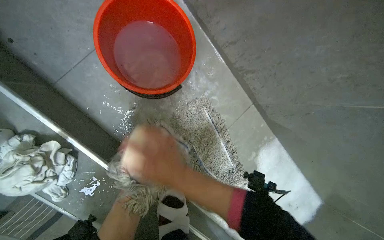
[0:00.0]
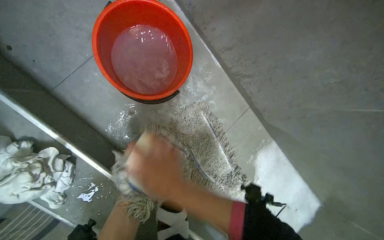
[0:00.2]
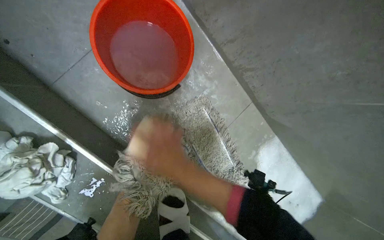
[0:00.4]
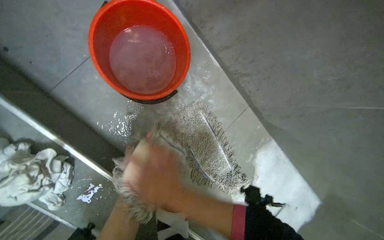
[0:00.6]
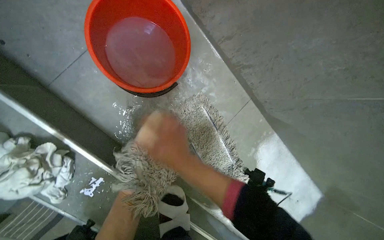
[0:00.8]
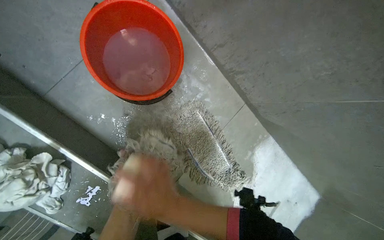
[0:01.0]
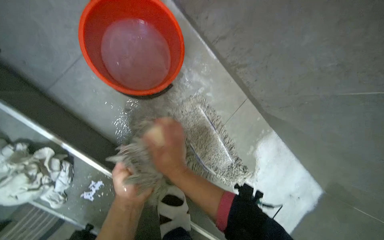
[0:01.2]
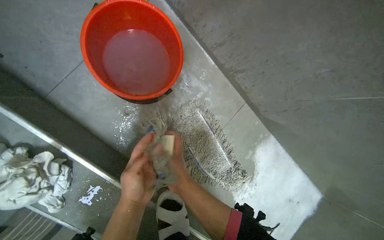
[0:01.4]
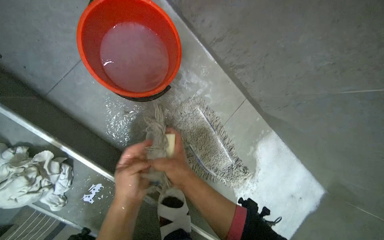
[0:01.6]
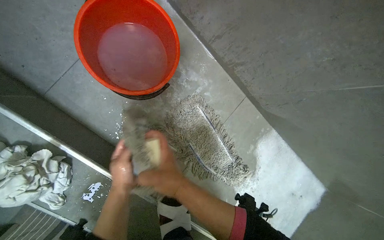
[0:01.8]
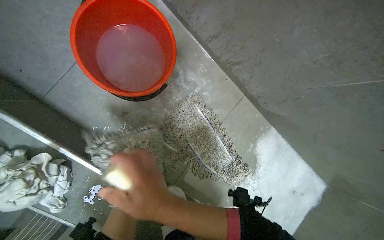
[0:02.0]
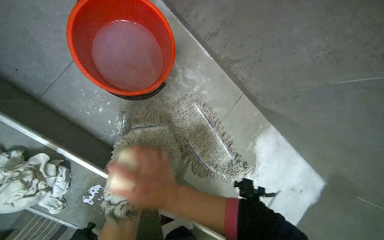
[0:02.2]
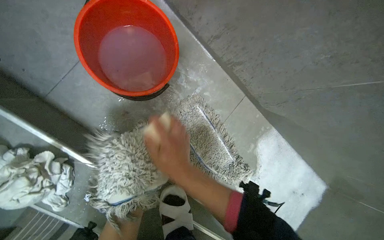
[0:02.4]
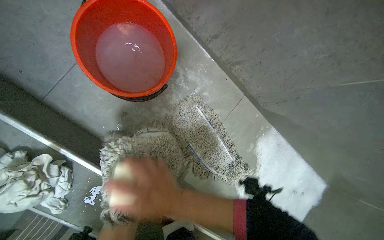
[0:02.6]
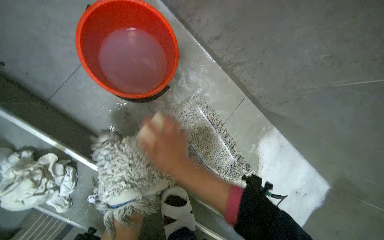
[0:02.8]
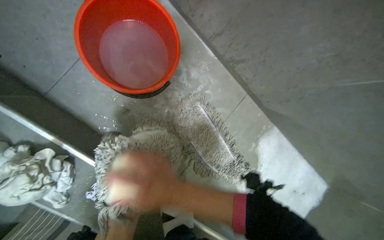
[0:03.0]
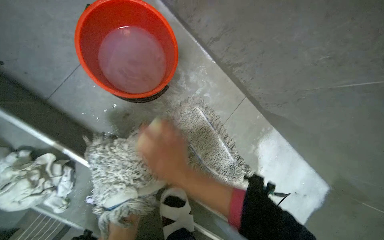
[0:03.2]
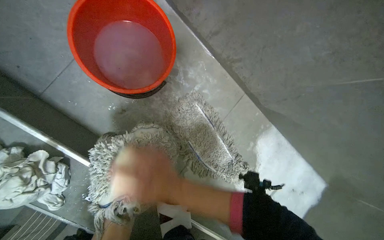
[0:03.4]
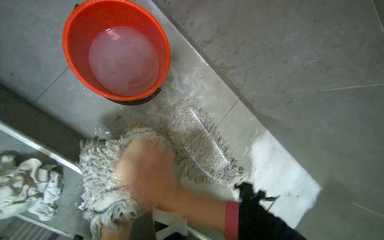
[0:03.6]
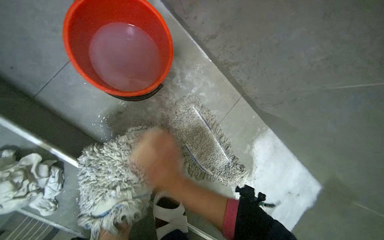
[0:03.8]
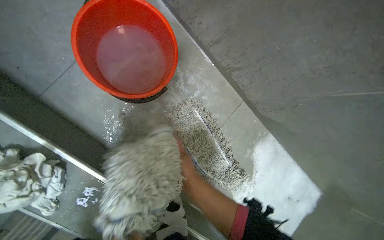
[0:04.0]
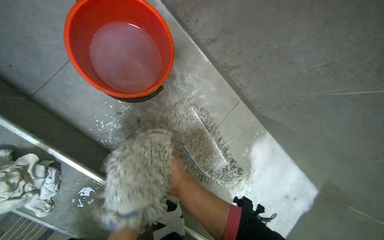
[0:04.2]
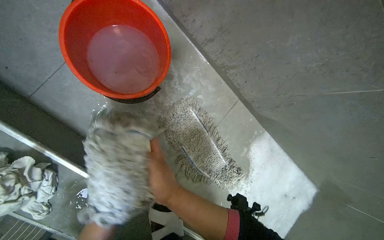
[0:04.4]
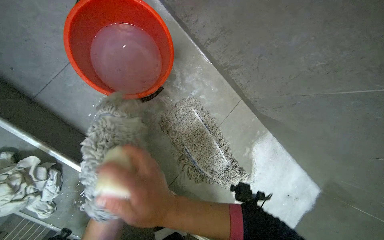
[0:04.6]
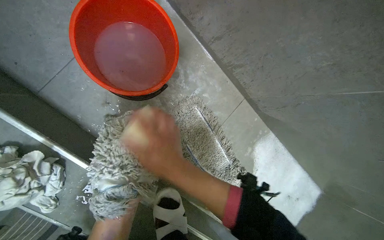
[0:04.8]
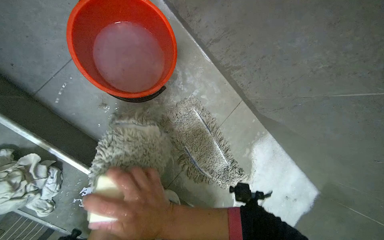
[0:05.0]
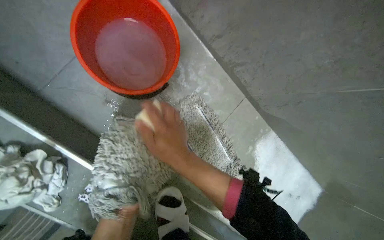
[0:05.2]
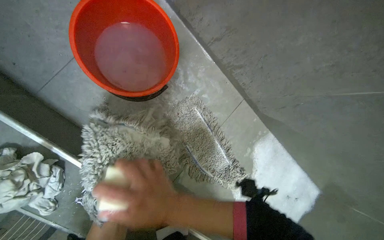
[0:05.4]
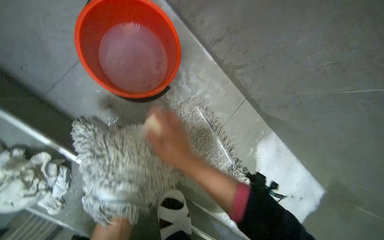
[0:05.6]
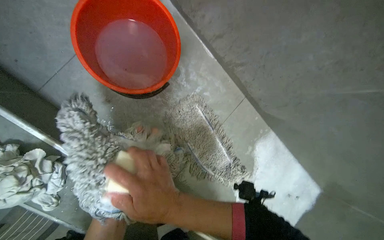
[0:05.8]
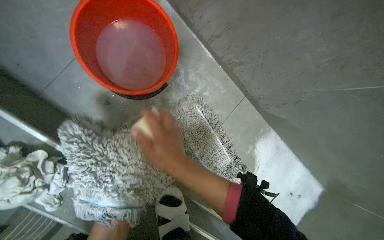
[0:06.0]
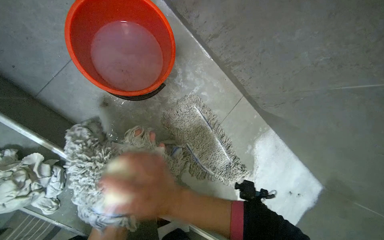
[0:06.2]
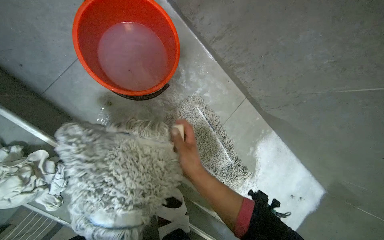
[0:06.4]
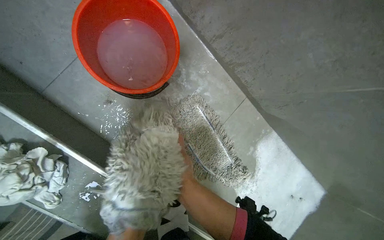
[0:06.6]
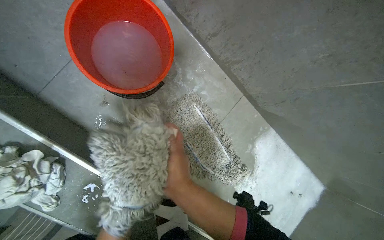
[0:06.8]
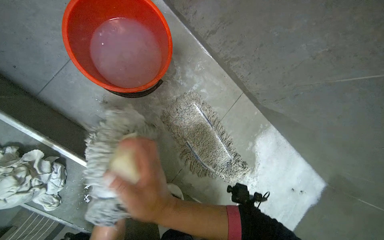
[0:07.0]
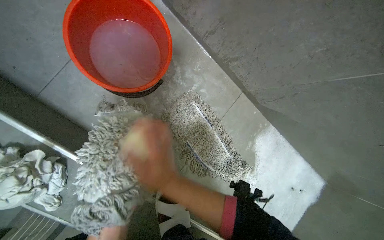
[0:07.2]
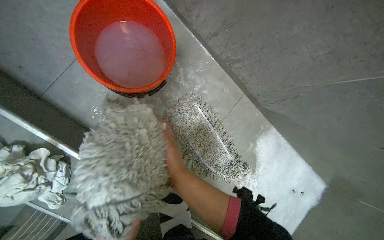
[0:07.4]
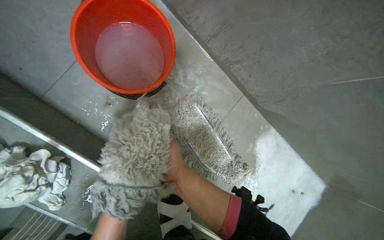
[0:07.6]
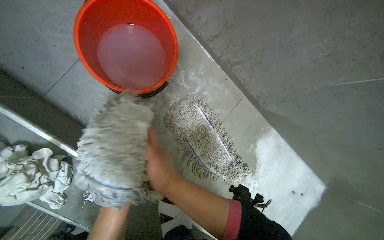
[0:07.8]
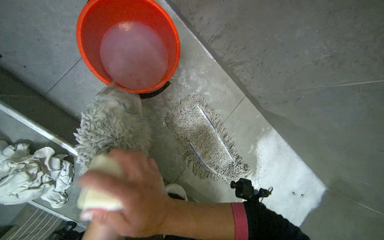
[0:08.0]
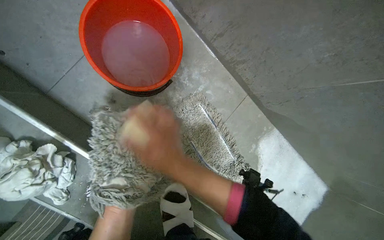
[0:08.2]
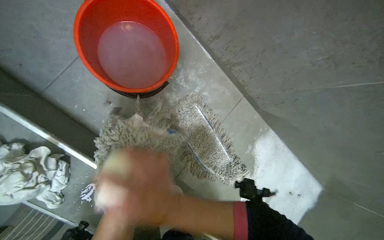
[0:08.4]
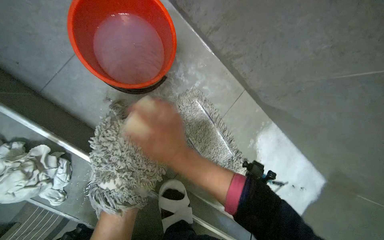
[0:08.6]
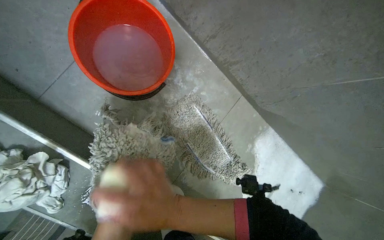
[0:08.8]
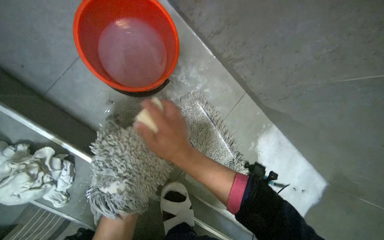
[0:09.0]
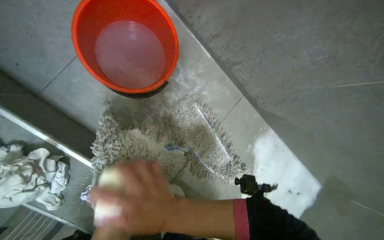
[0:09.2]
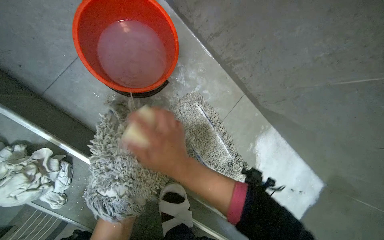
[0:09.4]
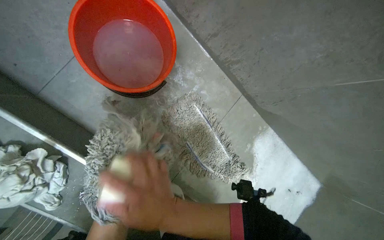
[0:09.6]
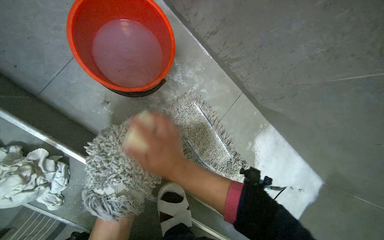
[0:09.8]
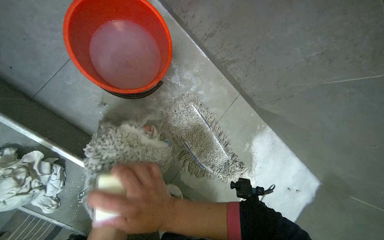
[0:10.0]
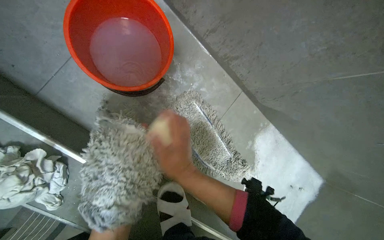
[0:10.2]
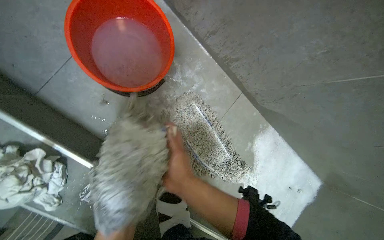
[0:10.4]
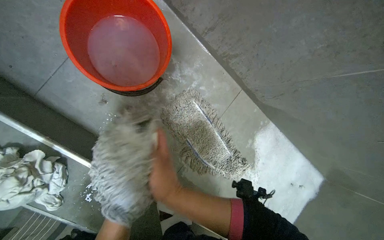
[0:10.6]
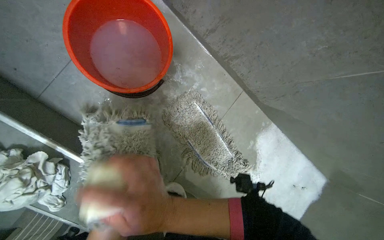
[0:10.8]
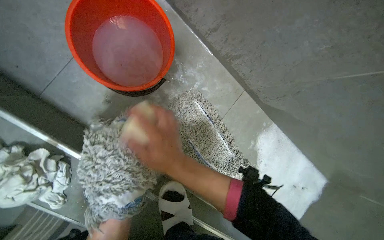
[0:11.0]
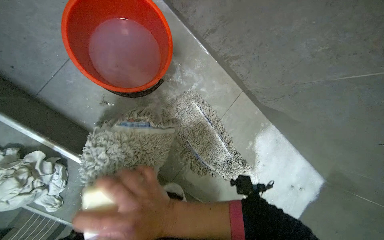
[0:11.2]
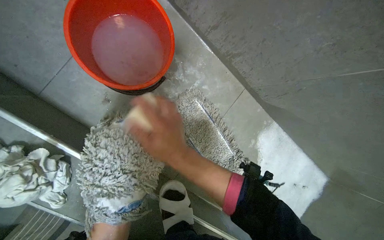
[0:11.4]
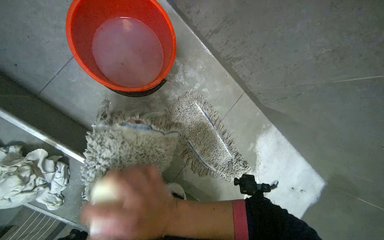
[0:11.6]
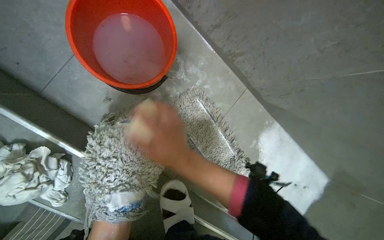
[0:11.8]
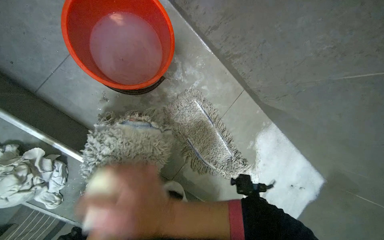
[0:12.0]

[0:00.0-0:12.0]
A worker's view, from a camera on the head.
Job: preparing cleaning supplies.
The whole recording: Cleaning flat mop head with soap. The worker scrubs a flat mop head with a bar of soap and rinses it in a bucket.
0:03.0 to 0:04.4: The right hand travels farther from the camera and back again, about 15 cm each way.

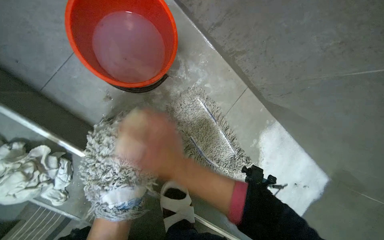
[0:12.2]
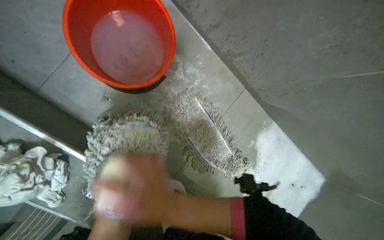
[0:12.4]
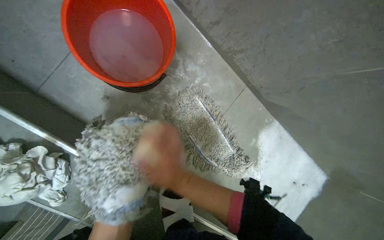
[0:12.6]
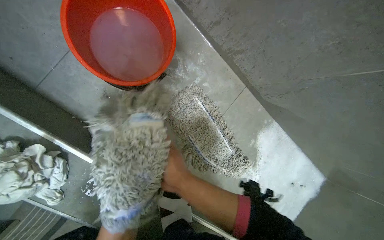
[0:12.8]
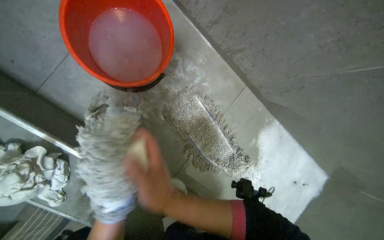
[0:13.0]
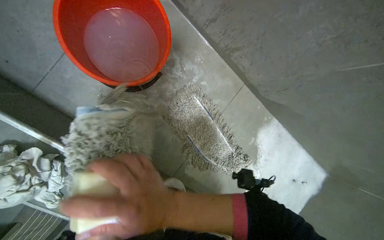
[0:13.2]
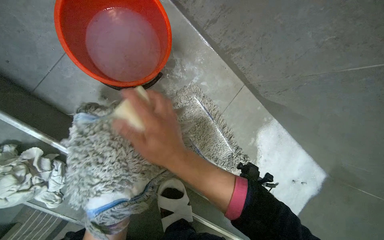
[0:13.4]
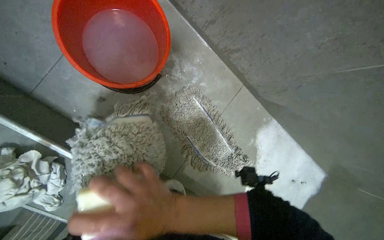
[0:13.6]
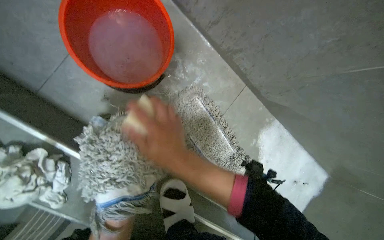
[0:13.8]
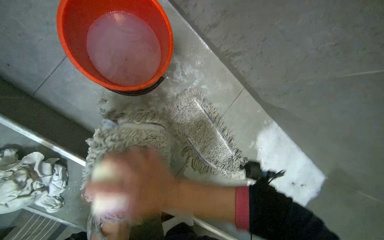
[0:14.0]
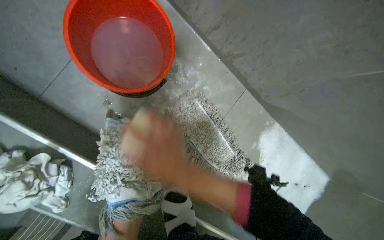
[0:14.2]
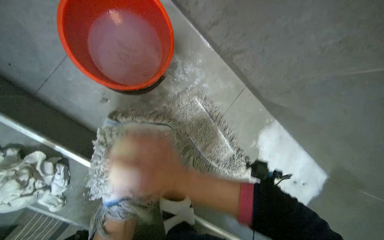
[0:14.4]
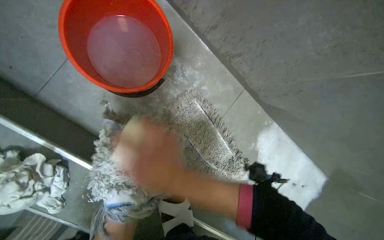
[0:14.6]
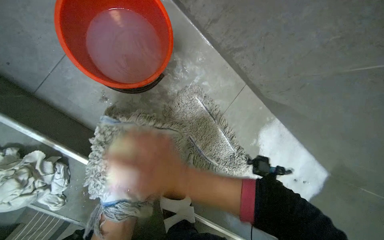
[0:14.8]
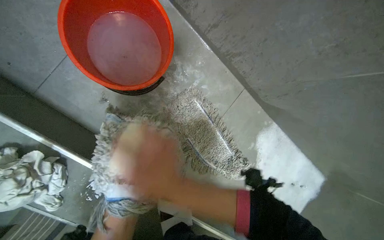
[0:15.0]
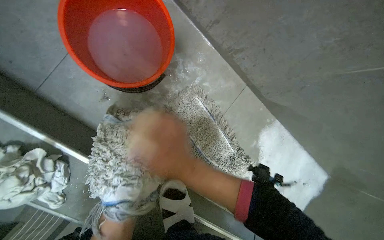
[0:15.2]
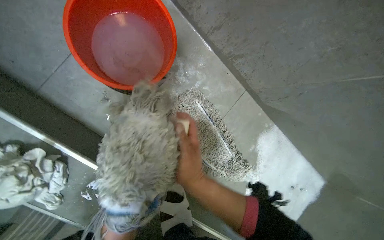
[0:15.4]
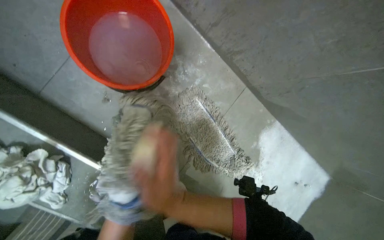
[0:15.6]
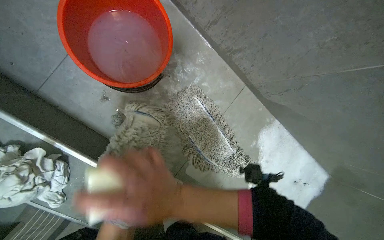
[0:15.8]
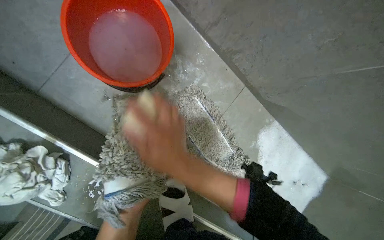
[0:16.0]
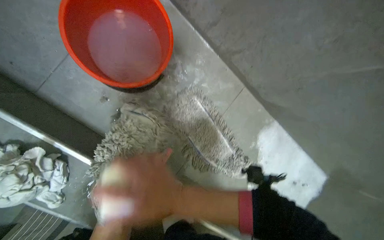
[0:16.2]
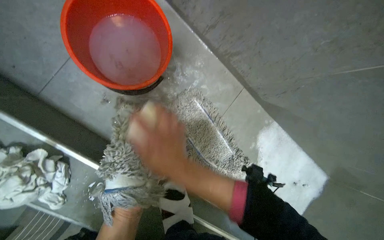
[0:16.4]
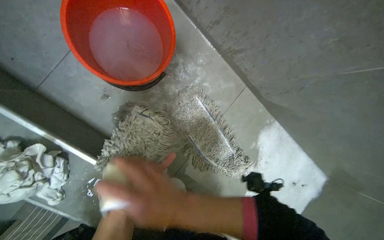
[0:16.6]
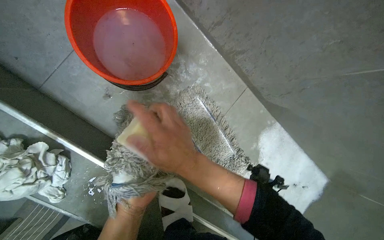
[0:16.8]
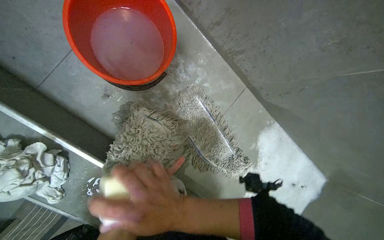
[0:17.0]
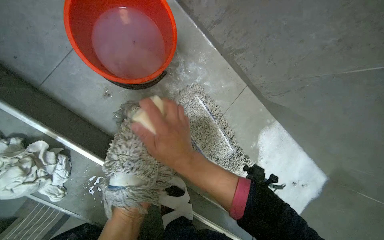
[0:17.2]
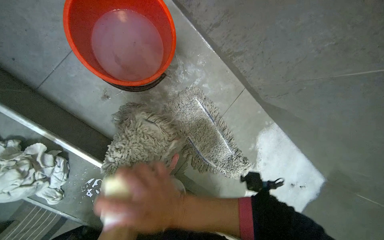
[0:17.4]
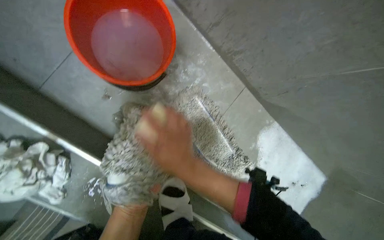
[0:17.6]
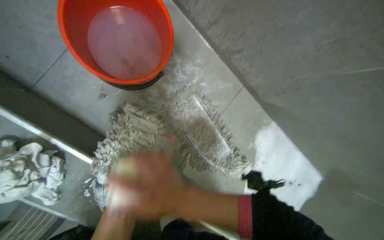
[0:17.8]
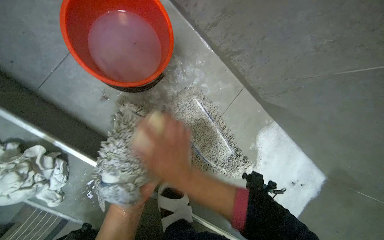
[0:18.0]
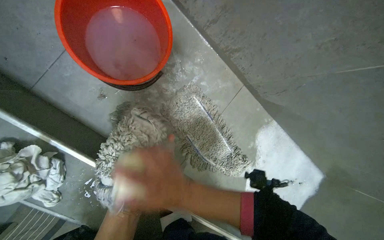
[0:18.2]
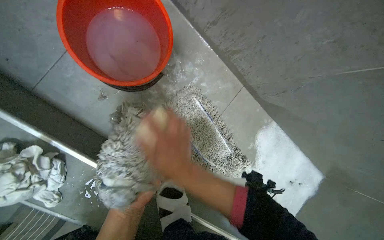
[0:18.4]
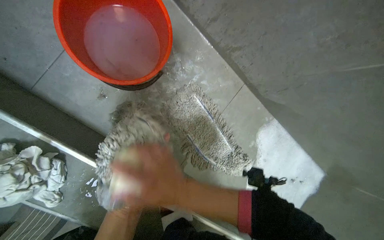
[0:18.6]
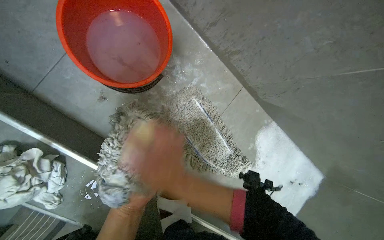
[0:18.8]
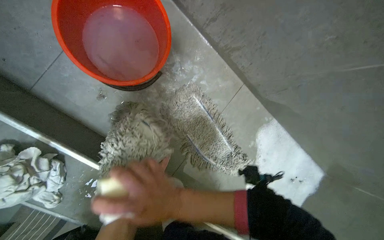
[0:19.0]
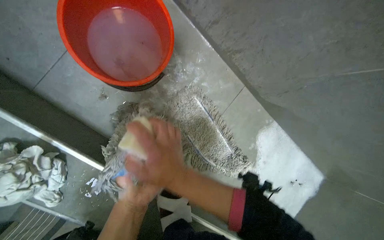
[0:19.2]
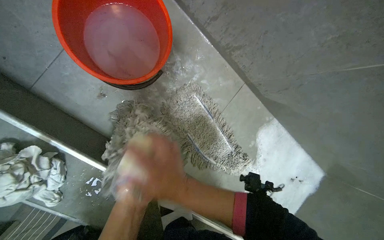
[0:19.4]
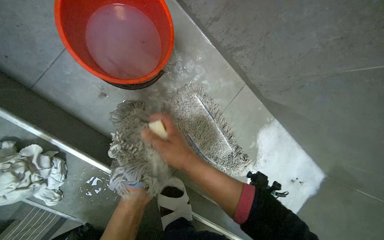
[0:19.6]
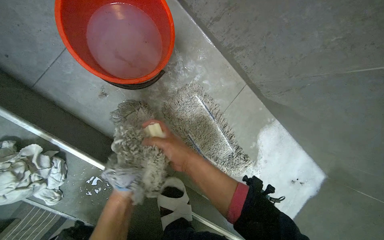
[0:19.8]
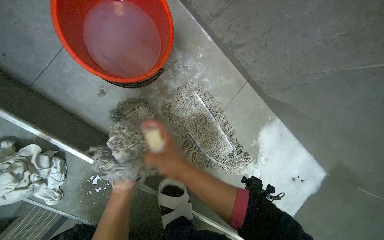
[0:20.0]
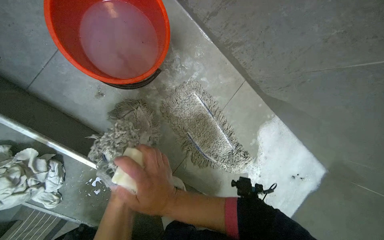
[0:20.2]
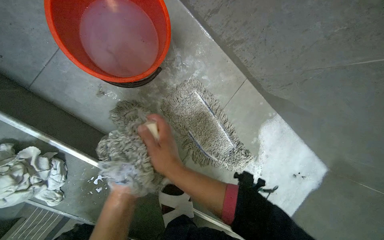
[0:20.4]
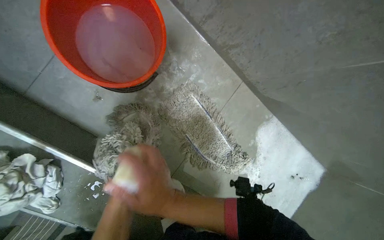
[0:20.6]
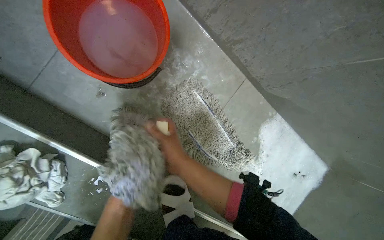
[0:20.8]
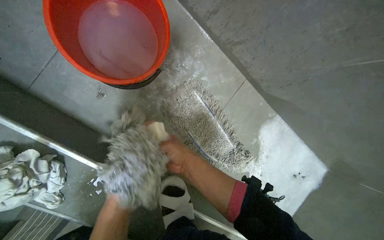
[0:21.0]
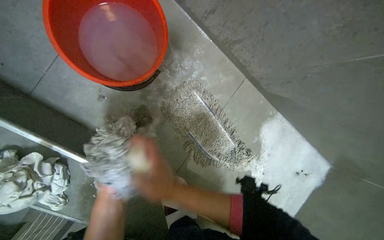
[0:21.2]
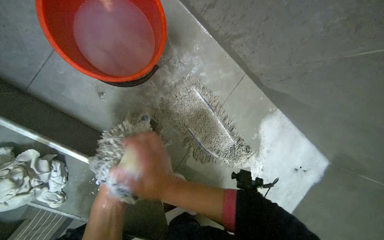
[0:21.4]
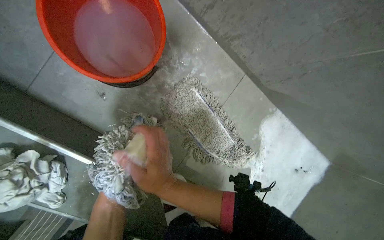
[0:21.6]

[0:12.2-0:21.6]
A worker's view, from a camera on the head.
Job: preparing cleaning supplies.
The whole recording: Cleaning flat mop head with soap. The worker scrubs a flat mop head with a bar of soap and rinses it in a bucket.
0:12.2 to 0:13.8: The right hand goes up and down the picture, some 10 cm each way, reversing 2 times.
0:15.4 to 0:17.0: The right hand goes nearer and farther, roughly 10 cm each way, reversing 2 times.
